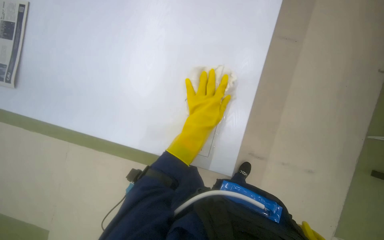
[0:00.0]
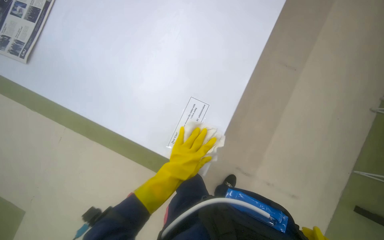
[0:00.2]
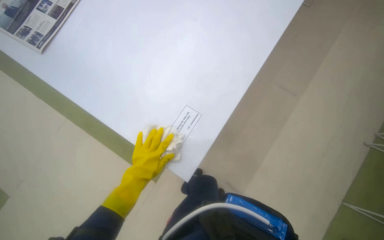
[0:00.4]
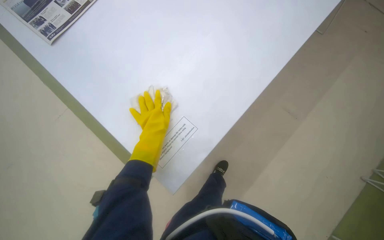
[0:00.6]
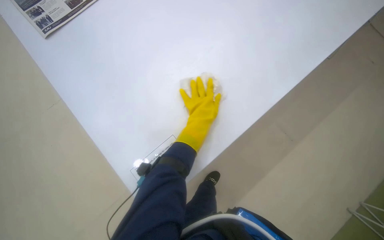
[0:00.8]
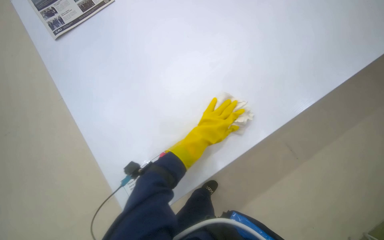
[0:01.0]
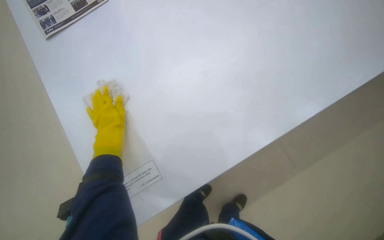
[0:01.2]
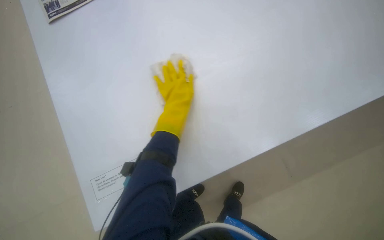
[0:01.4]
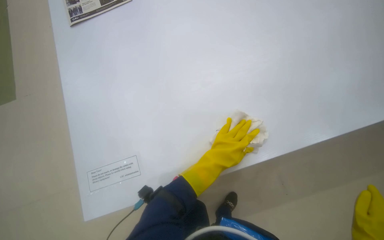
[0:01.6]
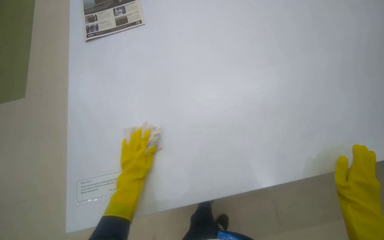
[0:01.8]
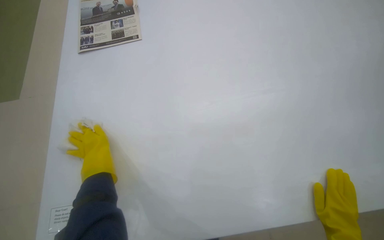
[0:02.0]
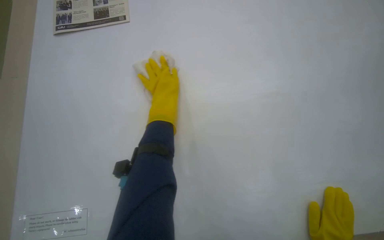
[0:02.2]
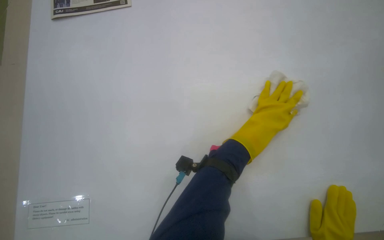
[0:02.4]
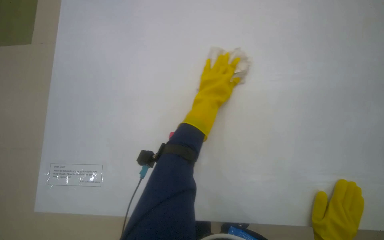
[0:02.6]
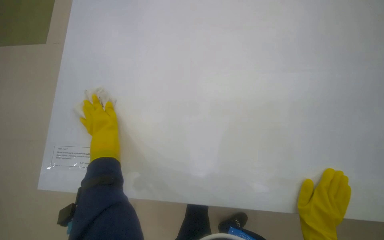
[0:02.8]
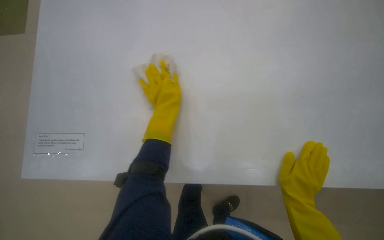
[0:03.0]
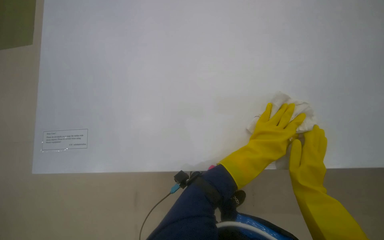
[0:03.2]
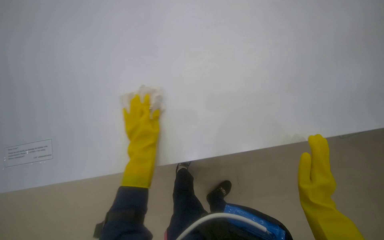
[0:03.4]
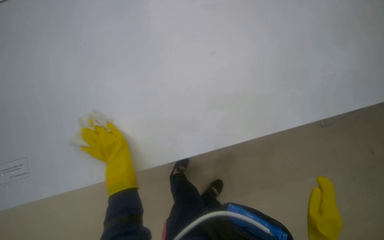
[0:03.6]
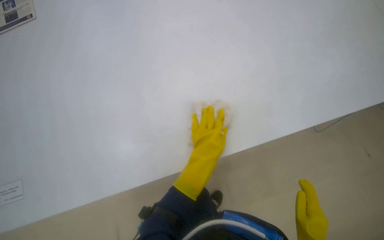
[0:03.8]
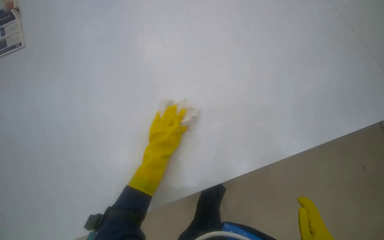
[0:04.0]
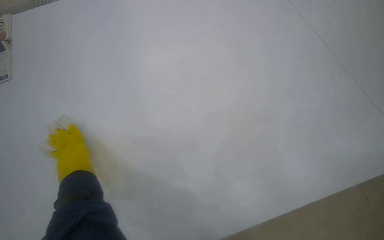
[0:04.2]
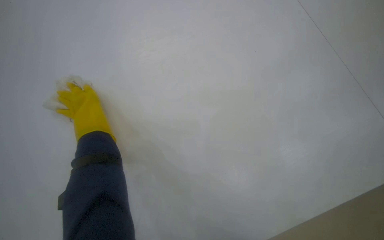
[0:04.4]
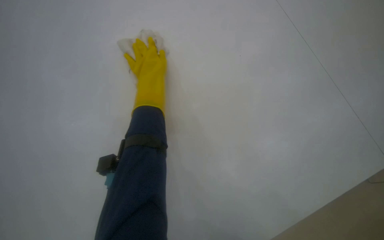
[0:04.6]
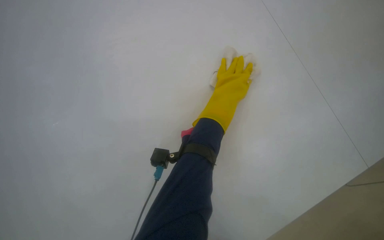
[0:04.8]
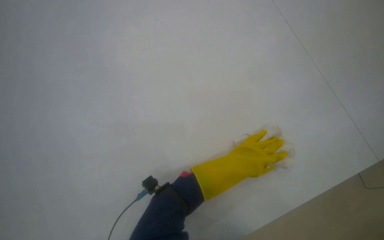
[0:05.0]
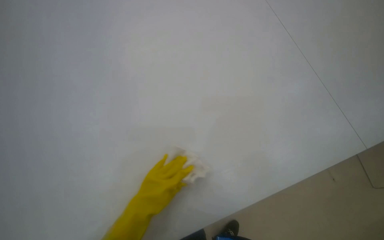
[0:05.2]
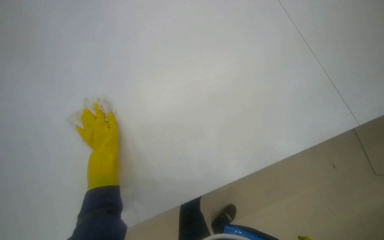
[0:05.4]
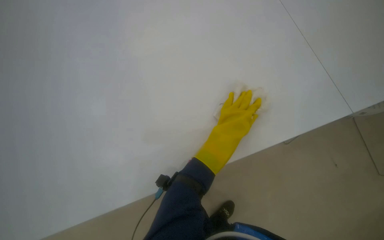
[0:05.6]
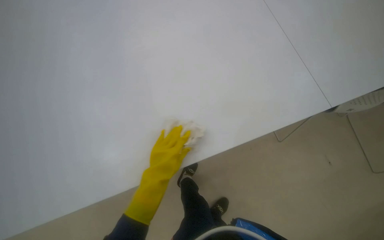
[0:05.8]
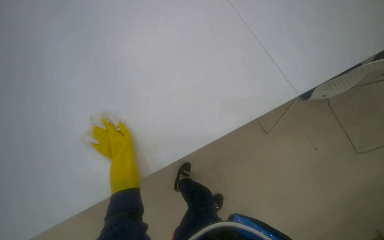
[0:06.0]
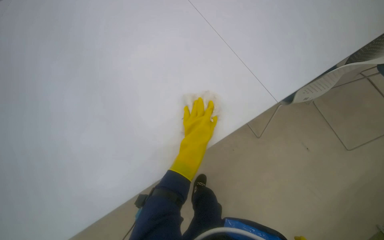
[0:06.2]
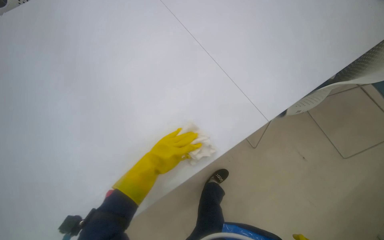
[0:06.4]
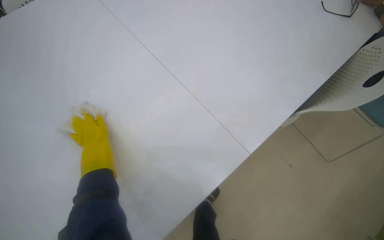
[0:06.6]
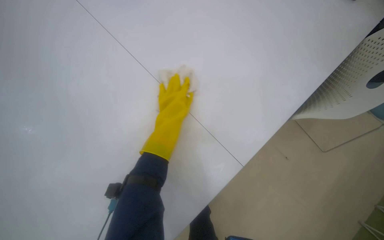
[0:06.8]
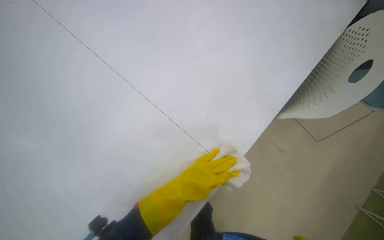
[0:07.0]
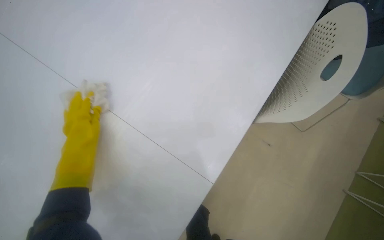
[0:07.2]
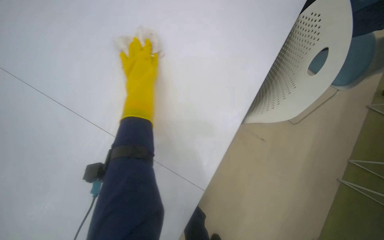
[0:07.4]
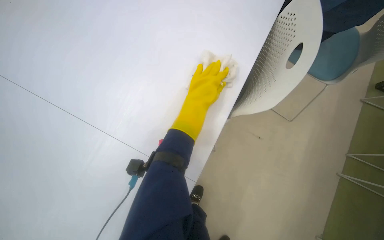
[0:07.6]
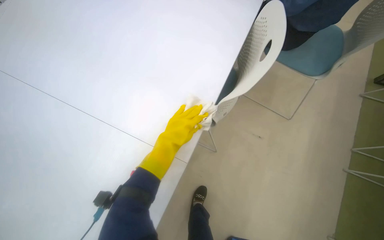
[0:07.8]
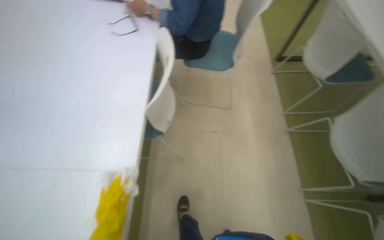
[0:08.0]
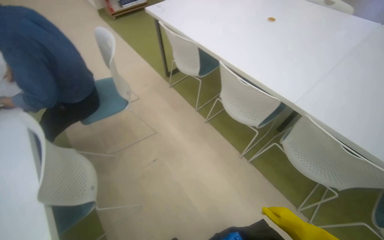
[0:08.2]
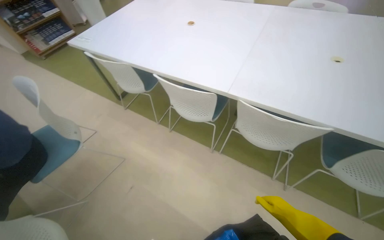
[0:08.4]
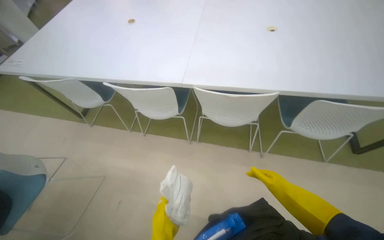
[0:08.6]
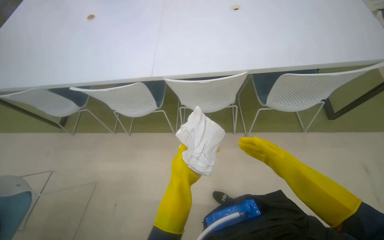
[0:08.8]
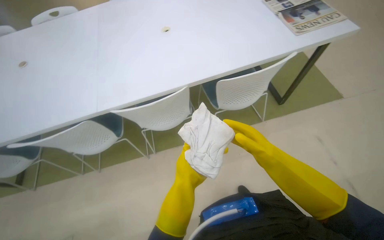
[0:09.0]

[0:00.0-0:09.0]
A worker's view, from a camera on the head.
Job: wiping surfaces.
The whole recording: Cleaning table surface. The worker wipes the surface of the library tables with a cloth.
0:00.0 to 0:01.6: The scene rotates clockwise by roughly 40 degrees. The left hand heads farther from the camera, covering roughly 10 cm, and goes to the left and returns, some 20 cm each way.
0:03.0 to 0:04.4: The wearer looks roughly 15 degrees further upward.
0:07.6 to 0:09.0: The camera travels some 80 cm. The head turns to the right by some 125 degrees. The view tips upward by some 15 degrees.

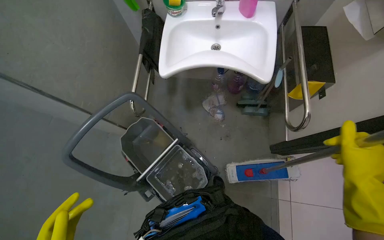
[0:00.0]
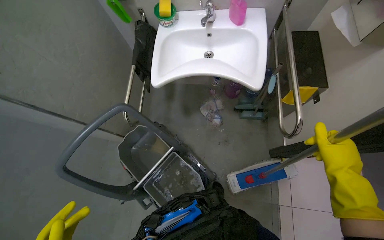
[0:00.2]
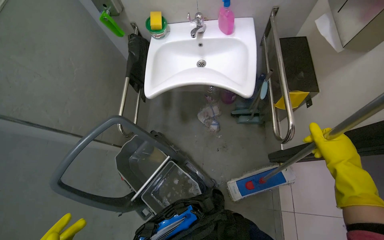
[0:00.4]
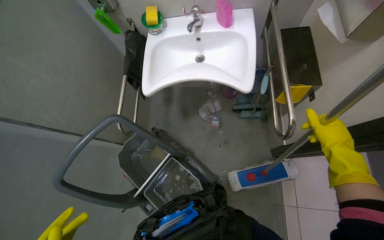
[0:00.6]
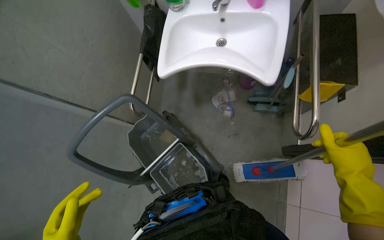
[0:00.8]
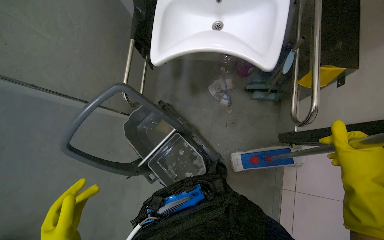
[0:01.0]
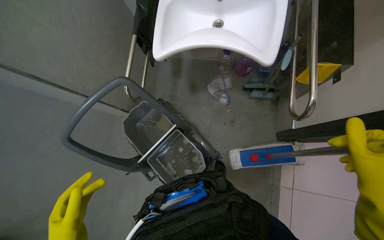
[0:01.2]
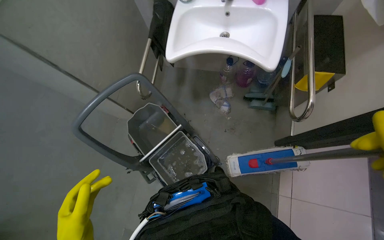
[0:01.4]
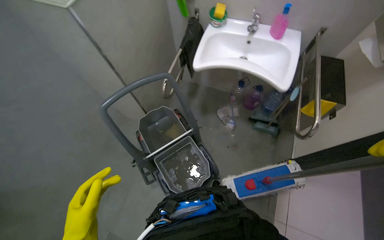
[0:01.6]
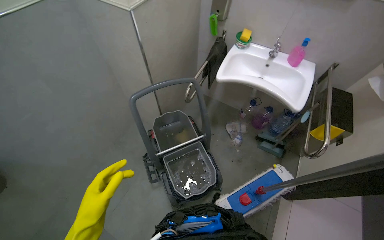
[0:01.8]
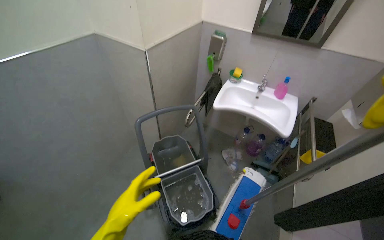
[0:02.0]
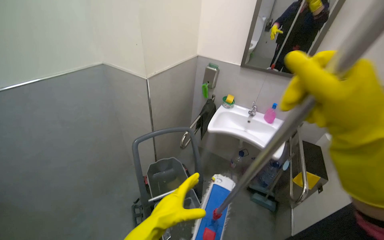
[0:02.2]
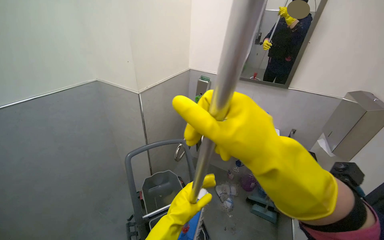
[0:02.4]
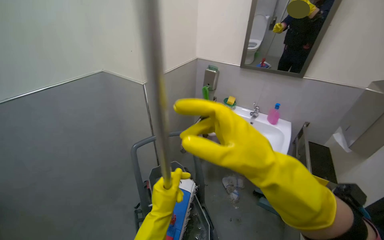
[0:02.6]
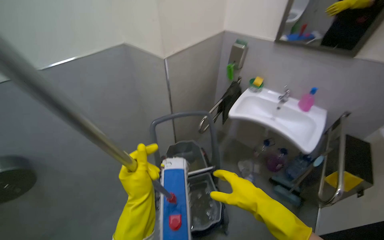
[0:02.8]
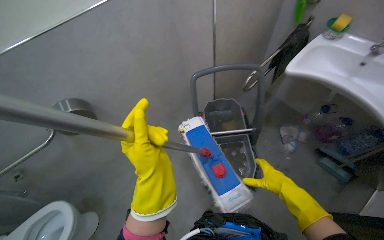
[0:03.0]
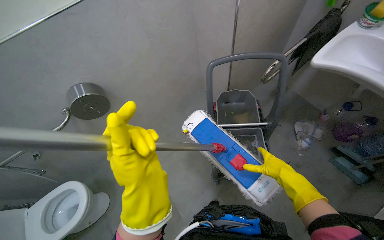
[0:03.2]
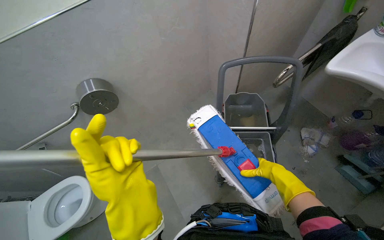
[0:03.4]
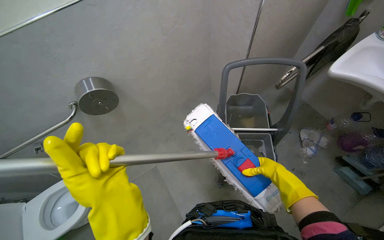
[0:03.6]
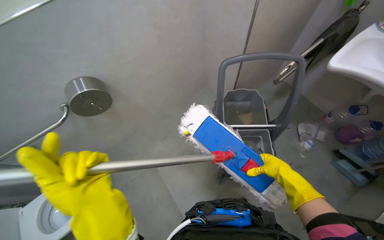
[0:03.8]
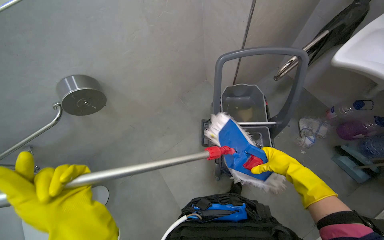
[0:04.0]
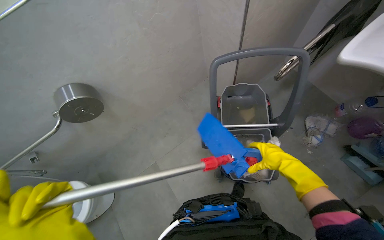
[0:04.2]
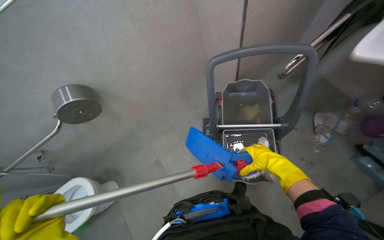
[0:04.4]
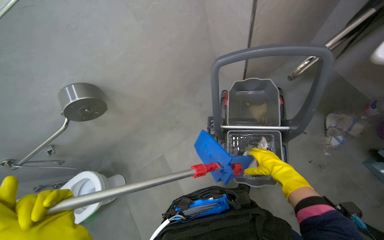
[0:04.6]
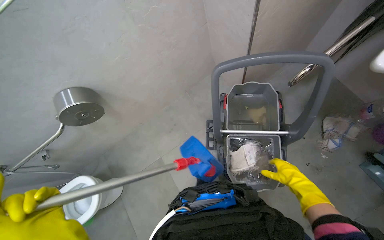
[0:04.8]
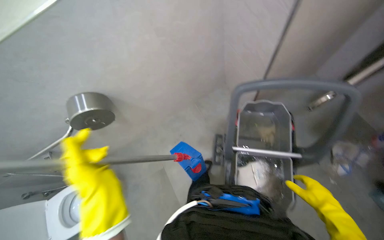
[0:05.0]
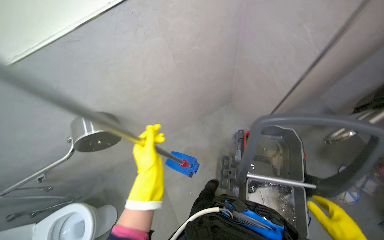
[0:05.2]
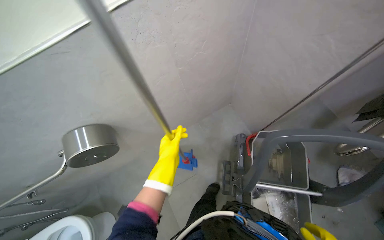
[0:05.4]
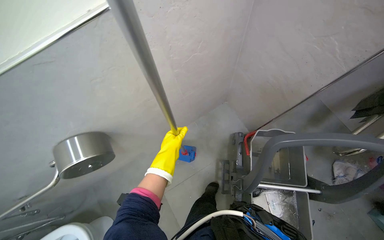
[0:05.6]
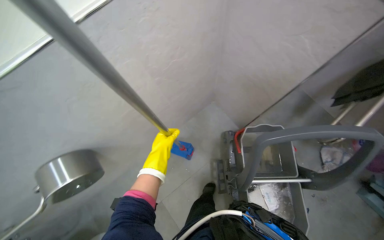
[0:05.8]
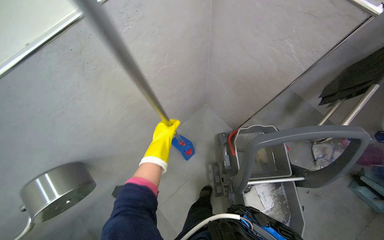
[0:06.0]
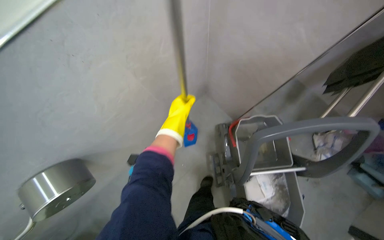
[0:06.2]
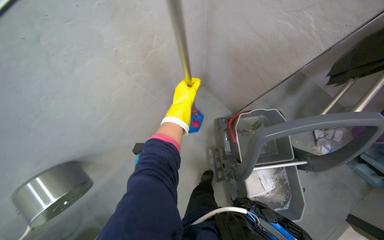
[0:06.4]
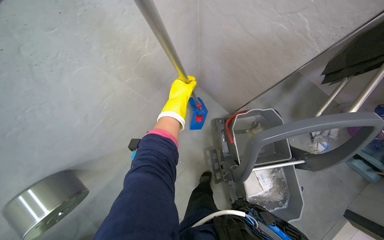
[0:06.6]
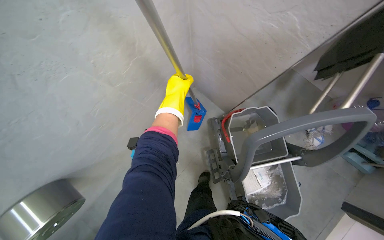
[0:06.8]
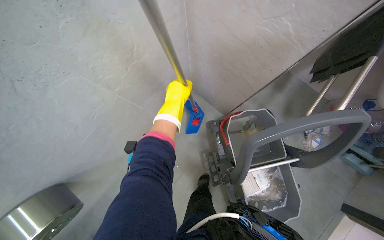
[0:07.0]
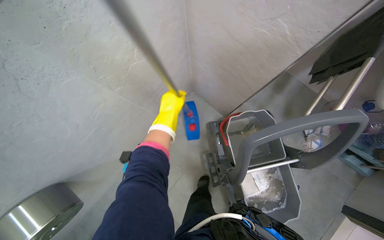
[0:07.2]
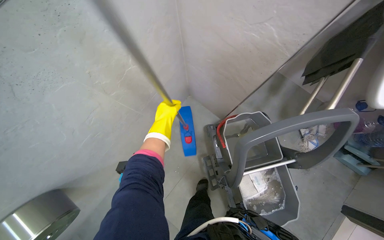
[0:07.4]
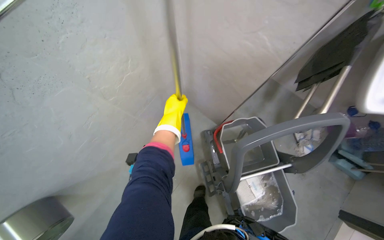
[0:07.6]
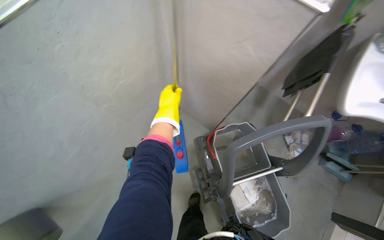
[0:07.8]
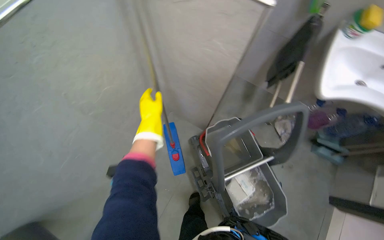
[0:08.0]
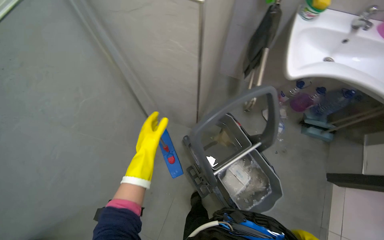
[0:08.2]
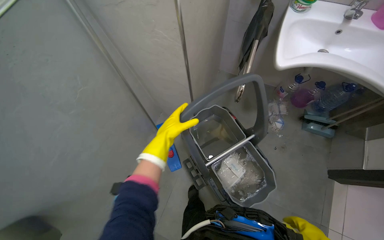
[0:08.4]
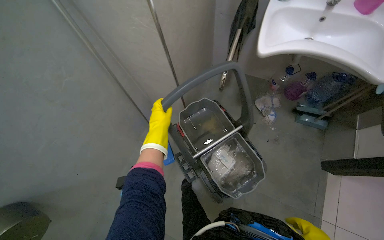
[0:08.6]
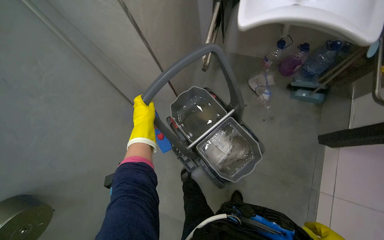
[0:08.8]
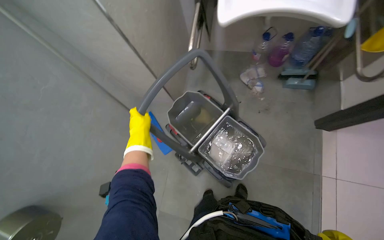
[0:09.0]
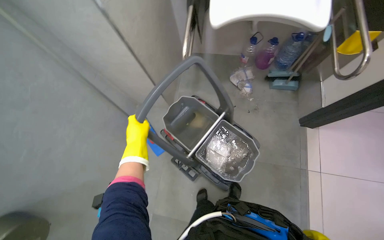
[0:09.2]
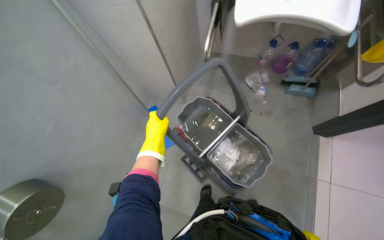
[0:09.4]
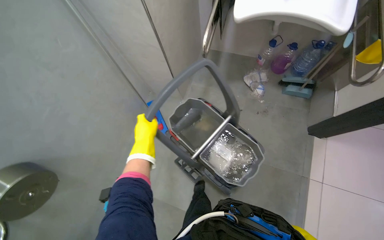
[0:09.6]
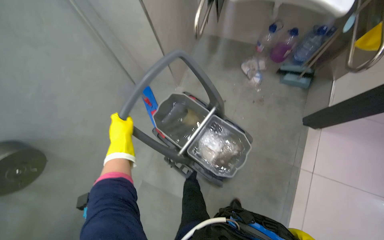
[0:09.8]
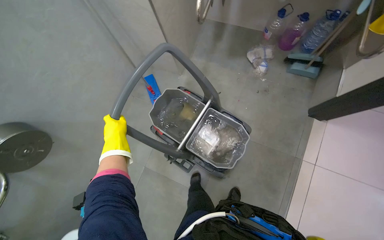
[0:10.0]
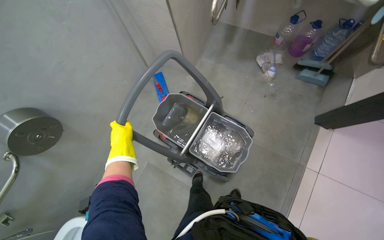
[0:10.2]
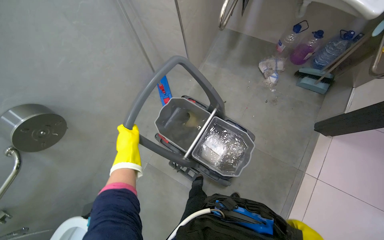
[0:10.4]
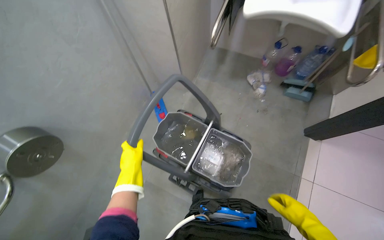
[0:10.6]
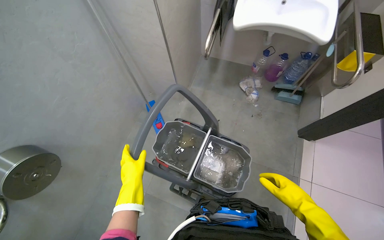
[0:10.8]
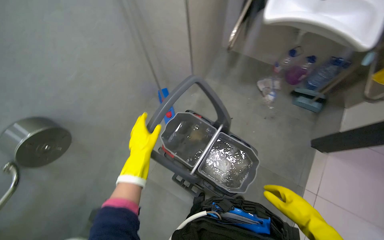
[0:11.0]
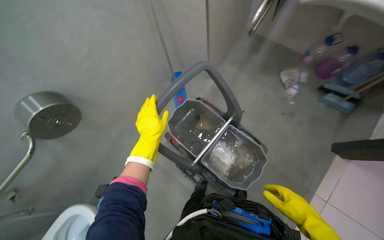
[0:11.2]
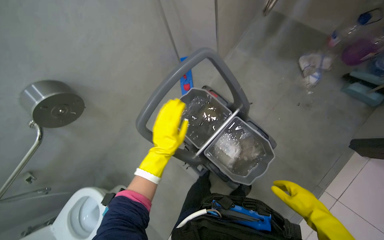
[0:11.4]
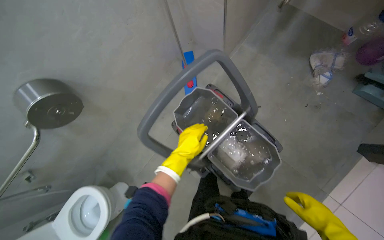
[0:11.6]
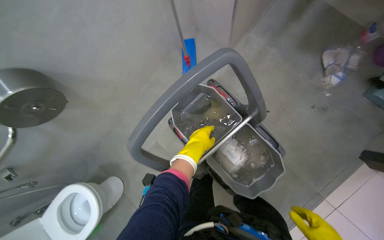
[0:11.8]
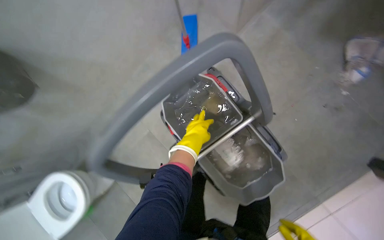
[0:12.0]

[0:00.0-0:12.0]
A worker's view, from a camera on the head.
Job: preparing cleaning supplies.
The whole recording: Wringing out mop head. The worker wrings water from the mop head into a bucket.
0:01.6 to 0:03.0: The head rotates approximately 30 degrees to the left.
0:03.0 to 0:04.4: The view tilts some 15 degrees downward.
0:04.4 to 0:06.0: The head travels about 40 cm.
0:06.0 to 0:07.6: The left hand travels up the picture by approximately 15 cm.
0:07.6 to 0:09.0: The head travels to the right, about 40 cm. The scene turns approximately 30 degrees counterclockwise in the picture.
0:09.0 to 0:10.4: The wearer looks roughly 15 degrees further downward.
0:10.4 to 0:12.0: The head travels approximately 40 cm. The wearer looks approximately 20 degrees further downward.
